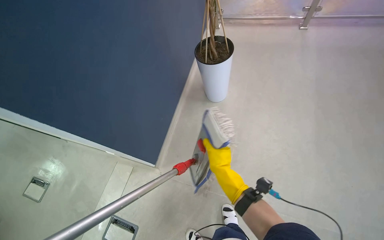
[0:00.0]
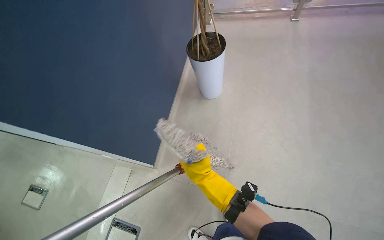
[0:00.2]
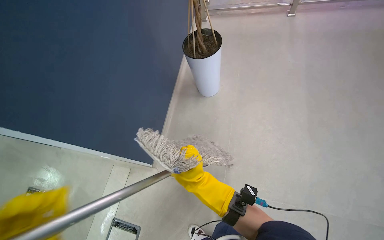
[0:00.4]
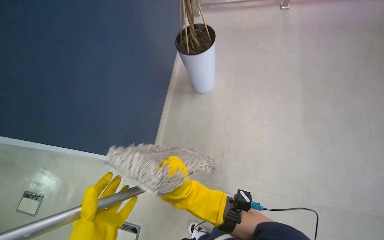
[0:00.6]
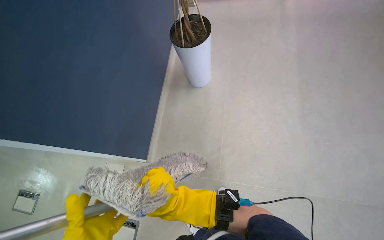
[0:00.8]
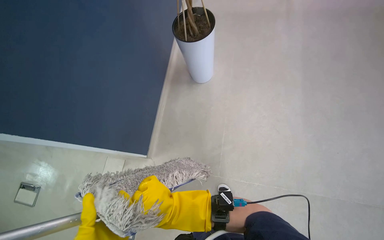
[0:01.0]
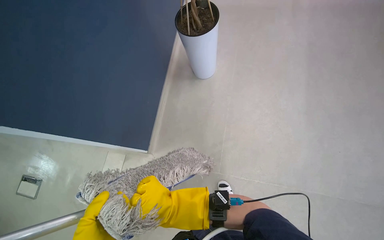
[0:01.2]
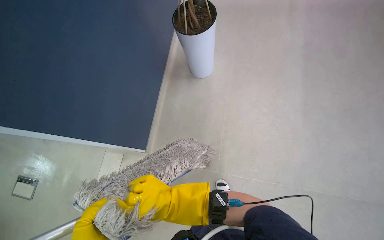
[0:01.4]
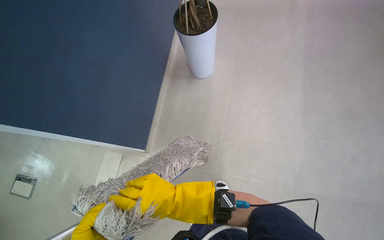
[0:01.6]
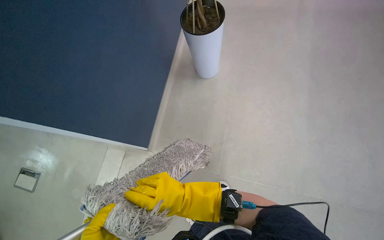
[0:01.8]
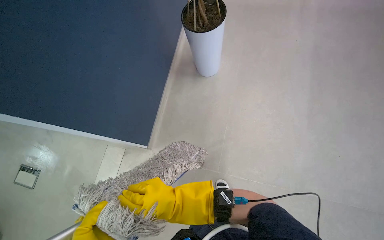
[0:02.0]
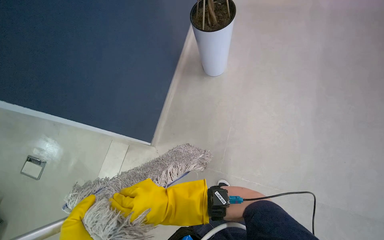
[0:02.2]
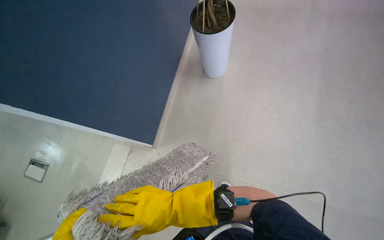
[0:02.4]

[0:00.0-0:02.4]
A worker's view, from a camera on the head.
Job: mopping floor.
The whole recording: Mopping hallway floor. The worker mops the hallway floor, wringing out the mop head and moving the cleaning cart as needed.
0:00.0 to 0:01.2: The right hand goes roughly 20 cm down the picture and to the left.

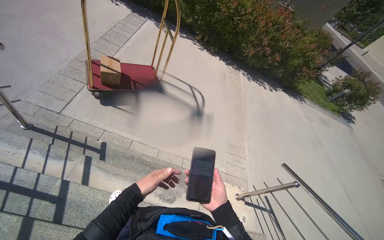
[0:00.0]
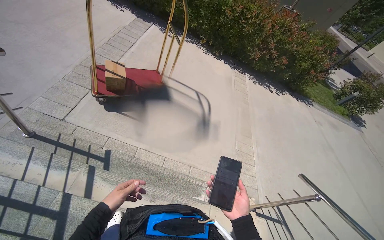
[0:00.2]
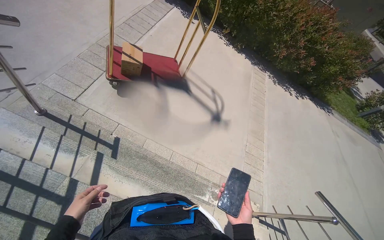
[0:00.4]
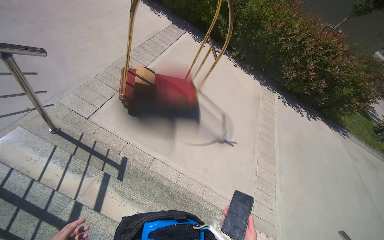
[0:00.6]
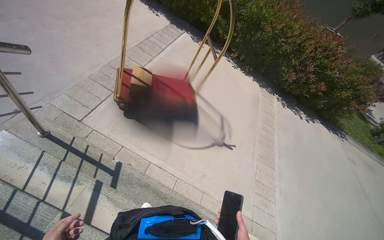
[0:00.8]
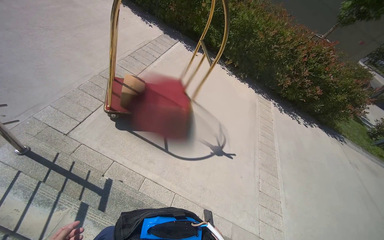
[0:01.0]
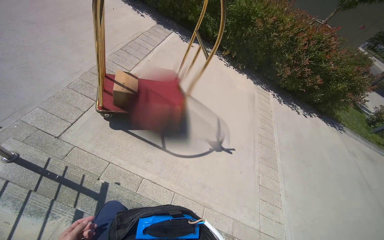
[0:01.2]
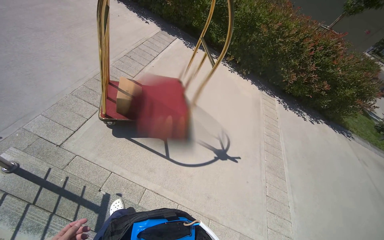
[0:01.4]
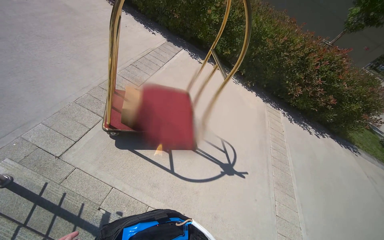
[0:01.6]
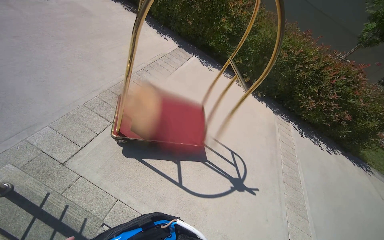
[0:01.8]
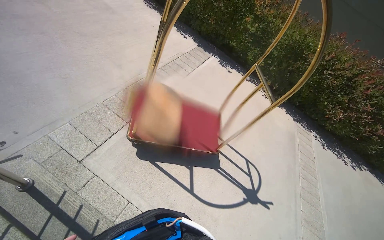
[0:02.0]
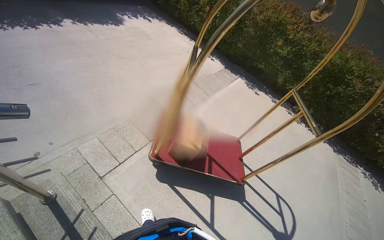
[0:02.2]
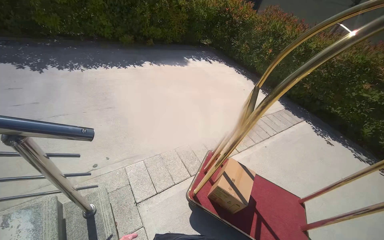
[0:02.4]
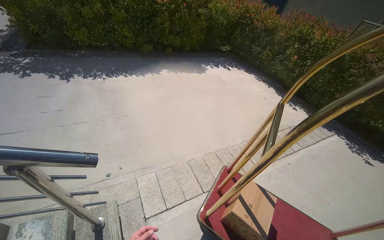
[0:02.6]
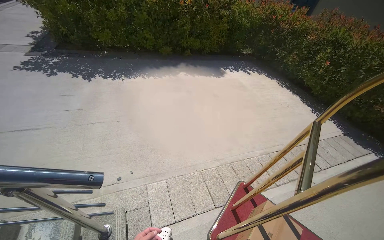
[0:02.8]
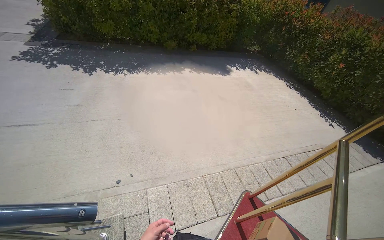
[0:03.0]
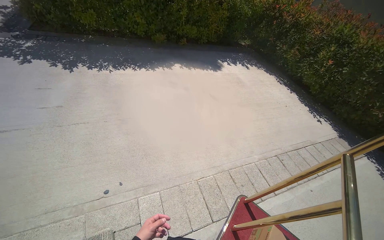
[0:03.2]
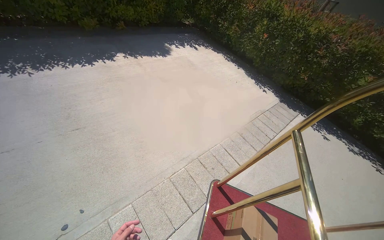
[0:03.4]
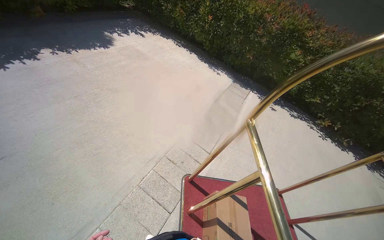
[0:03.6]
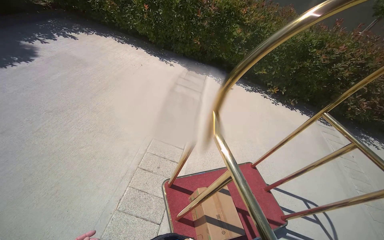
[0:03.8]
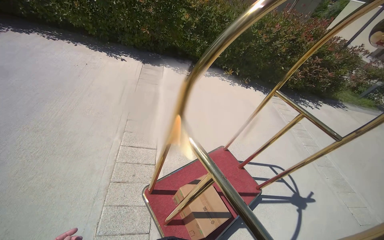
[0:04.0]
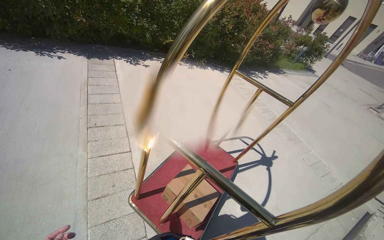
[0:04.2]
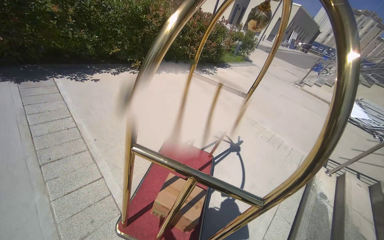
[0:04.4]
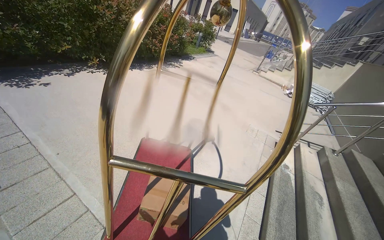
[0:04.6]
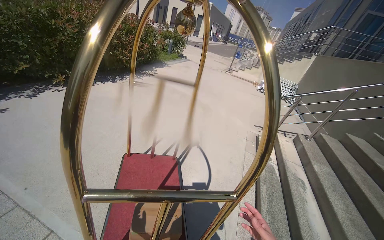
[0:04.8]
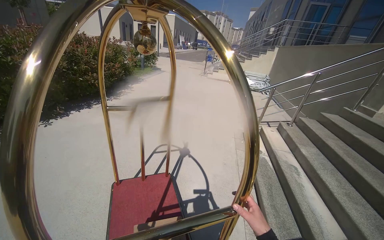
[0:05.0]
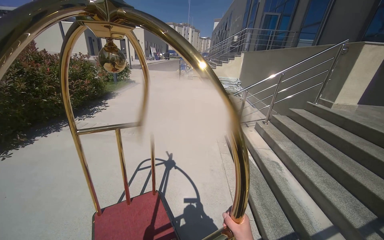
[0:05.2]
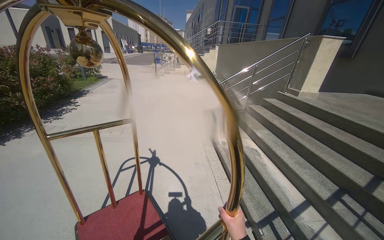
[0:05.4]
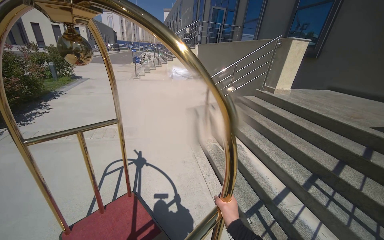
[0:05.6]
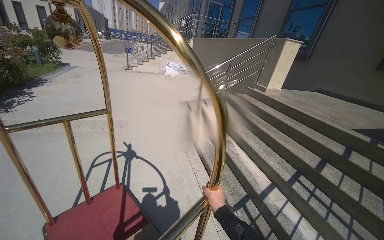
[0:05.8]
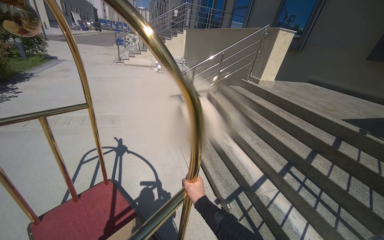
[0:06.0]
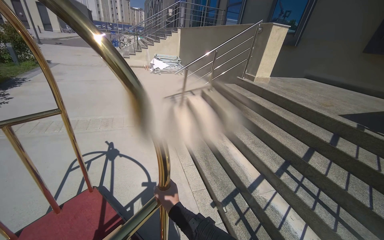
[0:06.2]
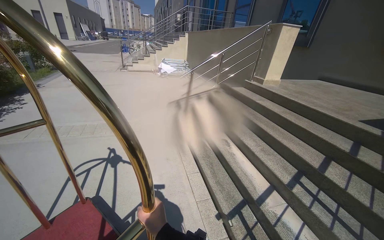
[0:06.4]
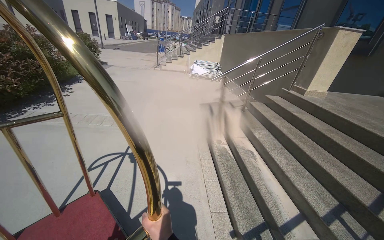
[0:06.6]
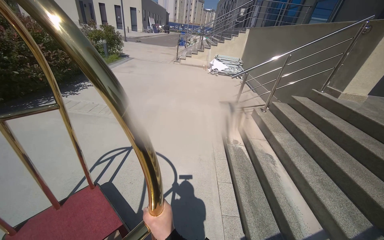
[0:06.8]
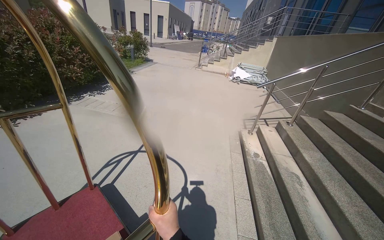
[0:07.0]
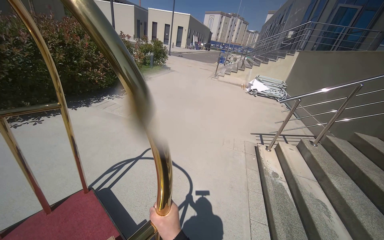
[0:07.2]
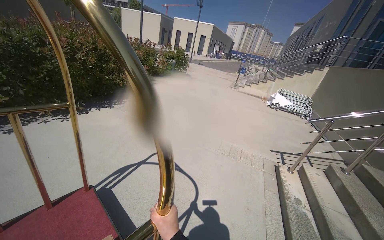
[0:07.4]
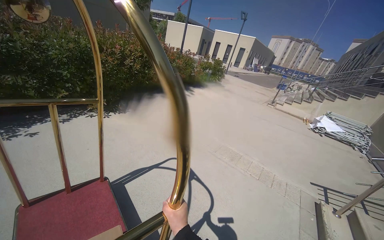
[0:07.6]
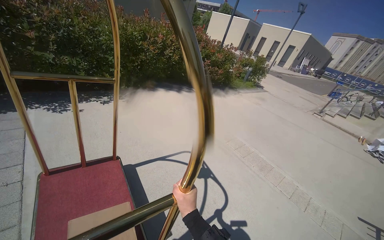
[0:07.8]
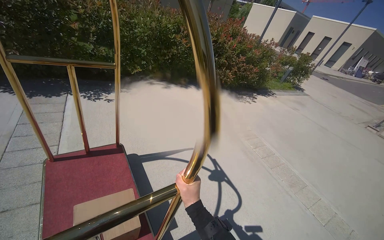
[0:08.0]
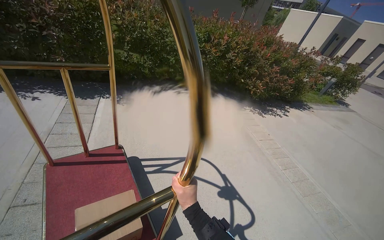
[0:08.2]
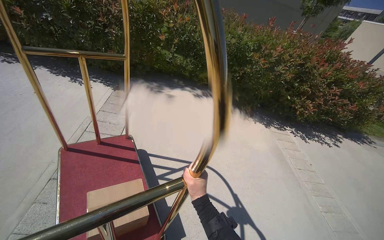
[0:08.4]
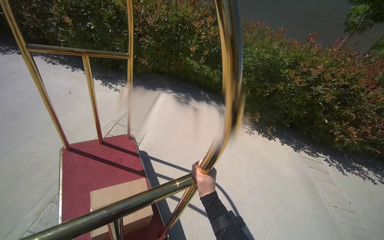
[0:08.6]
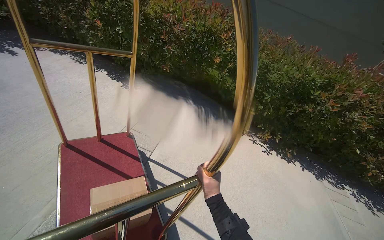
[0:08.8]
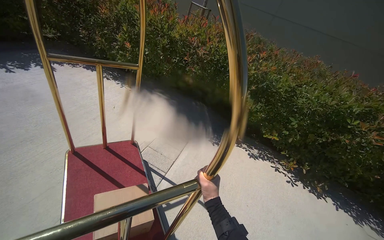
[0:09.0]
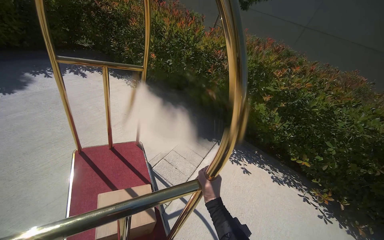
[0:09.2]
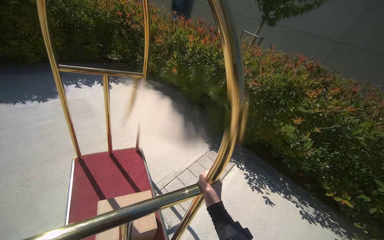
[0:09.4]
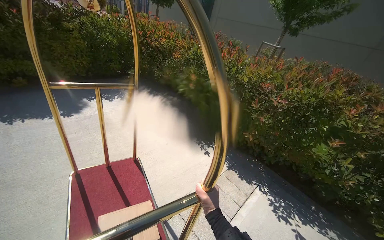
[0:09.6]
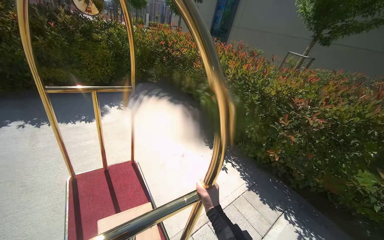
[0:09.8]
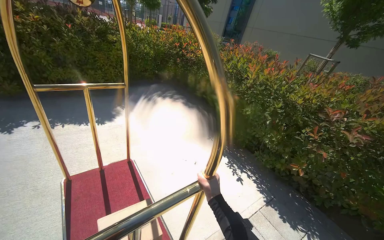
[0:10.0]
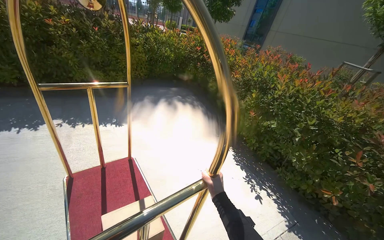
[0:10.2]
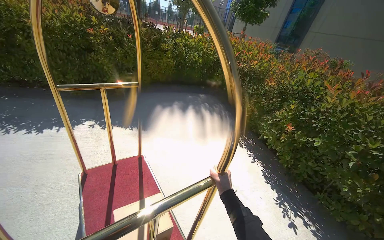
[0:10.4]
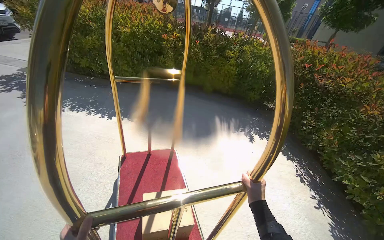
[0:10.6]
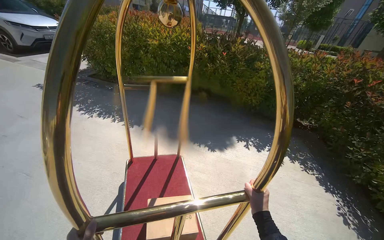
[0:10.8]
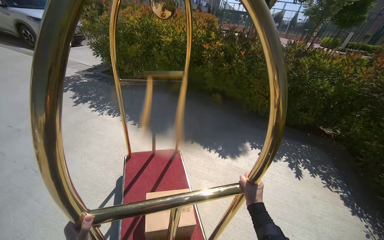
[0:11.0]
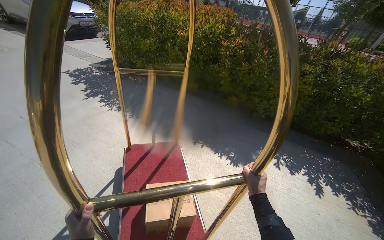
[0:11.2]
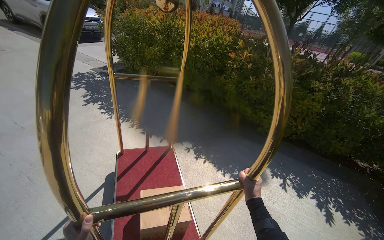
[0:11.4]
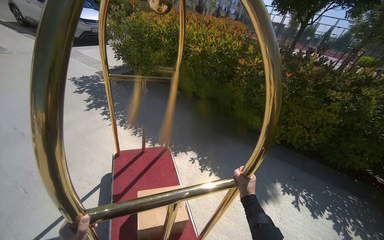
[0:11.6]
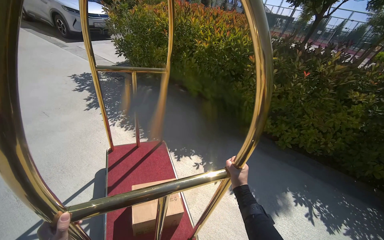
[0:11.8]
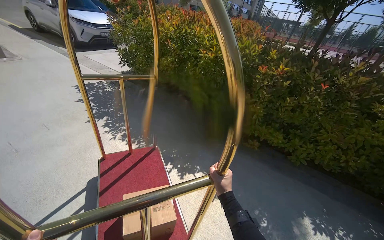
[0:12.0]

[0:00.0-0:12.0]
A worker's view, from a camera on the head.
Job: organizing items.
The whole recording: Pushing luggage cart with box. The worker pushes a luggage cart with a box on it along an outdoor path and into a building.
0:00.0 to 0:01.6: The head travels about 80 cm.
0:01.6 to 0:03.0: The wearer moves approximately 80 cm. The wearer's head swings roughly 50 degrees to the left. The view tilts about 20 degrees upward.
0:03.0 to 0:04.4: The camera travels roughly 70 cm. The head rotates approximately 110 degrees to the right. The view tilts about 25 degrees downward.
0:04.4 to 0:06.0: The head rotates roughly 65 degrees to the right.
0:06.0 to 0:07.6: The head turns to the left by approximately 55 degrees.
0:07.6 to 0:09.0: The head travels roughly 70 cm. The head rotates approximately 75 degrees to the left.
0:09.0 to 0:10.4: The wearer moves roughly 80 cm. The head rotates approximately 45 degrees to the left. The camera pitches upward, by about 15 degrees.
0:10.4 to 0:12.0: The camera travels about 1 m. The wearer's head swings about 50 degrees to the left.

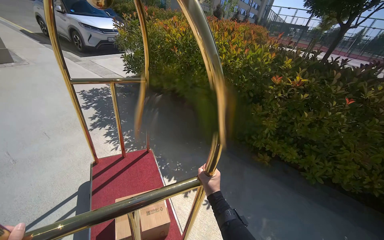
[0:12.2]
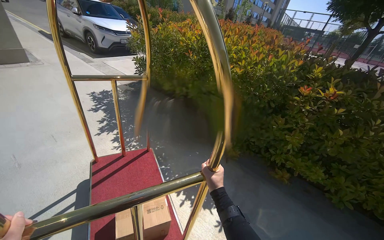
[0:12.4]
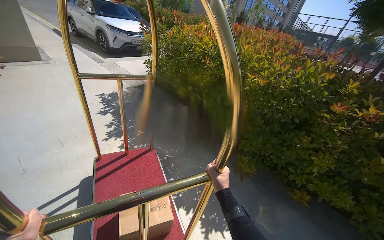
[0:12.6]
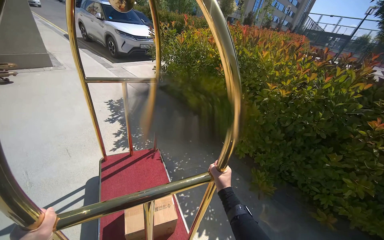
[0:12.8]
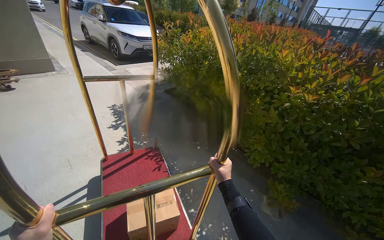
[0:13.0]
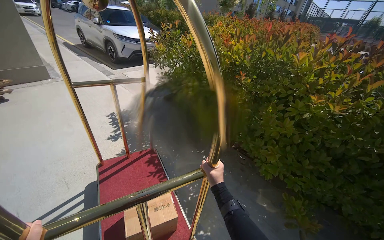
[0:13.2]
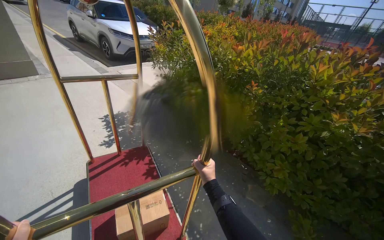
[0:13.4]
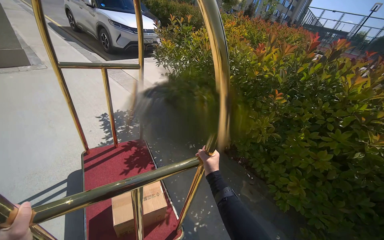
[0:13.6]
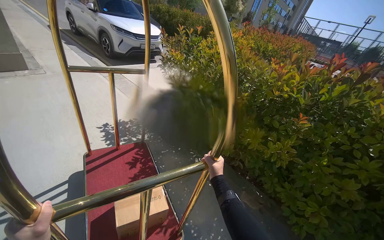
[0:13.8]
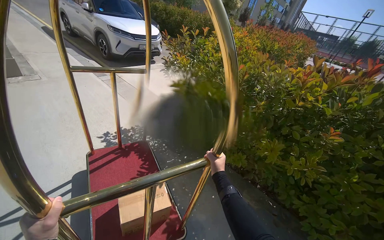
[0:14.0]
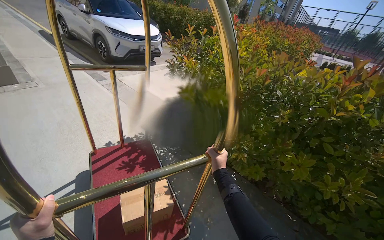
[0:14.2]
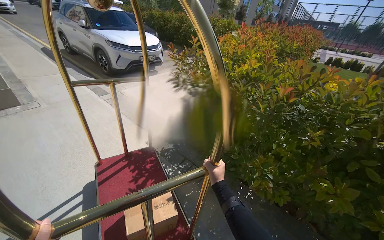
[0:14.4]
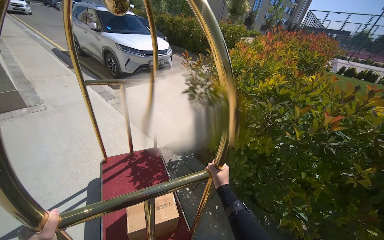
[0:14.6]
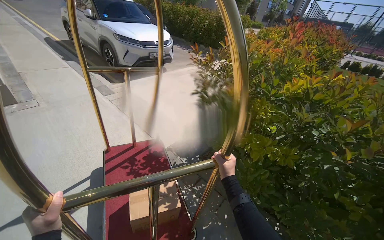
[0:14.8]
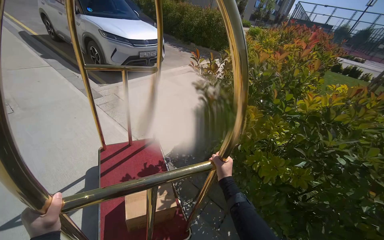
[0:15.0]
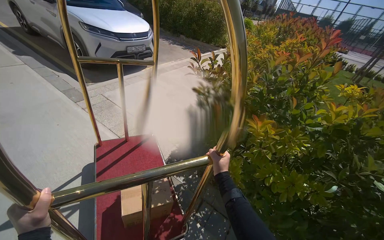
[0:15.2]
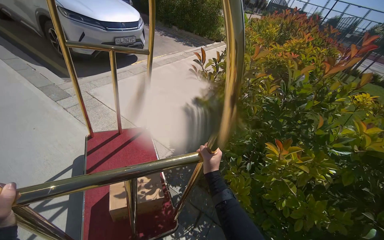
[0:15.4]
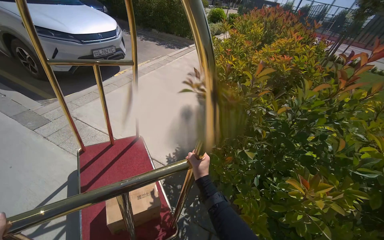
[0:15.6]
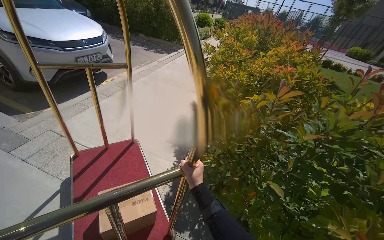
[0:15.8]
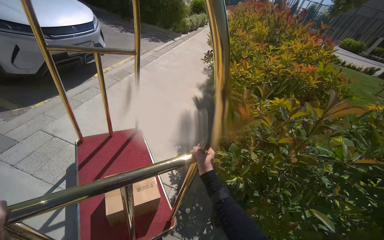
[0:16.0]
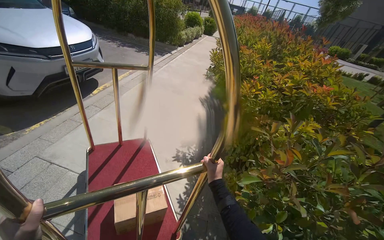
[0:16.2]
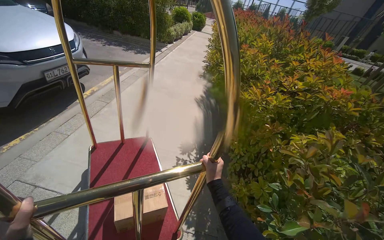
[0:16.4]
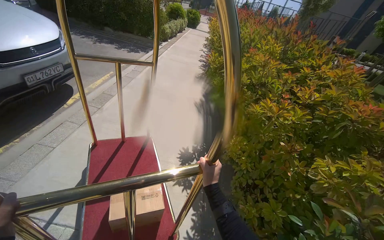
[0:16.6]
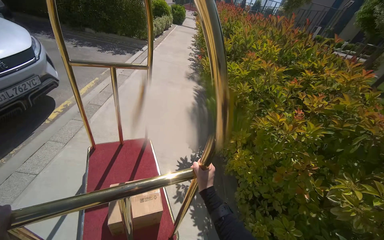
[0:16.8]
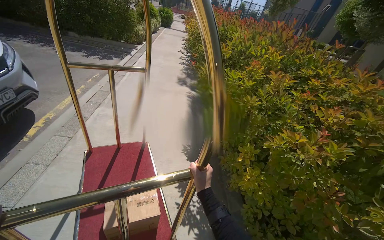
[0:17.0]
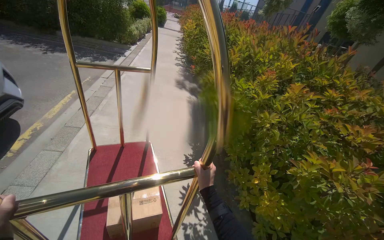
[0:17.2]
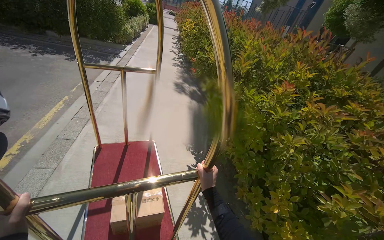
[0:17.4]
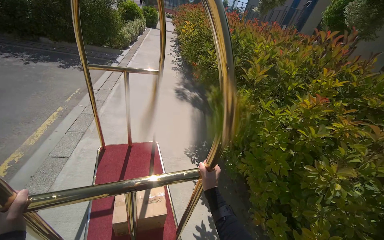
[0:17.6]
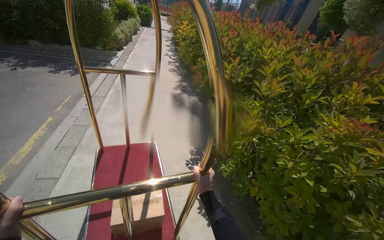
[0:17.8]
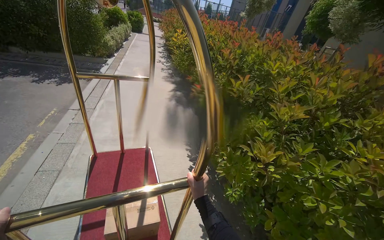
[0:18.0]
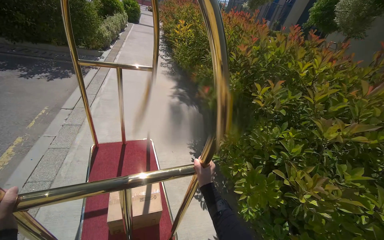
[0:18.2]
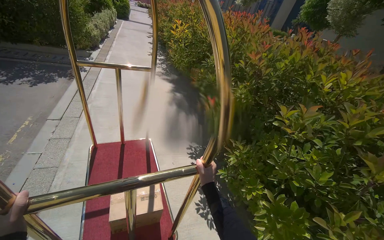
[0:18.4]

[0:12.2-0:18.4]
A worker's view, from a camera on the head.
Job: organizing items.
The whole recording: Pushing luggage cart with box. The worker pushes a luggage cart with a box on it along an outdoor path and into a building.
0:12.2 to 0:13.8: The wearer moves some 1.5 m.
0:13.8 to 0:15.4: The camera is carried roughly 1.5 m.
0:15.4 to 0:16.8: The wearer moves roughly 1.5 m. The head rotates about 25 degrees to the right.
0:16.8 to 0:18.4: The head travels some 1.5 m. The wearer's head swings some 20 degrees to the right.
